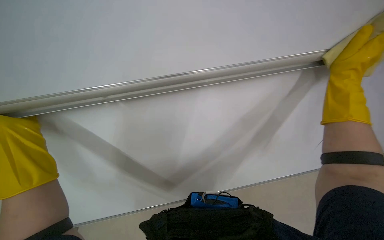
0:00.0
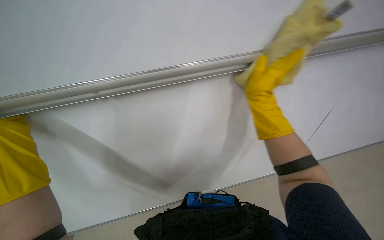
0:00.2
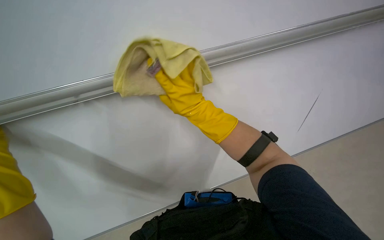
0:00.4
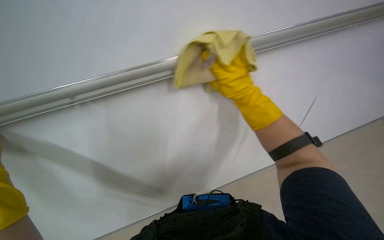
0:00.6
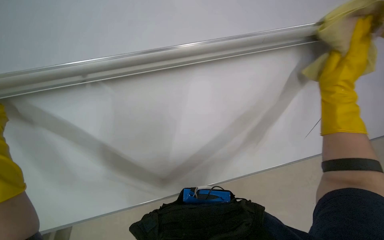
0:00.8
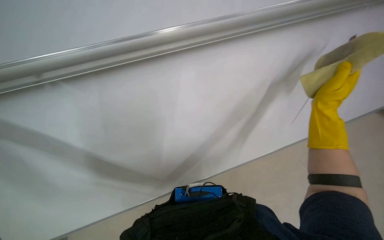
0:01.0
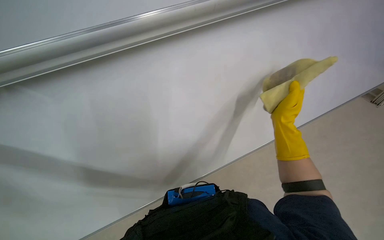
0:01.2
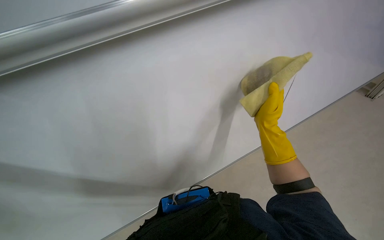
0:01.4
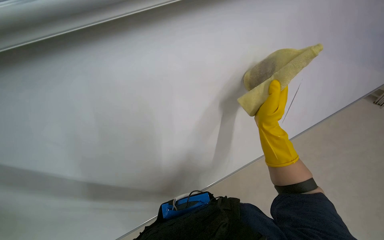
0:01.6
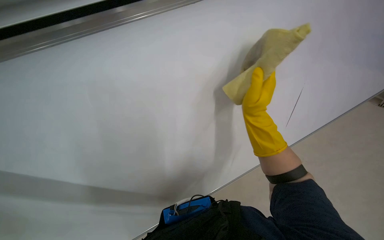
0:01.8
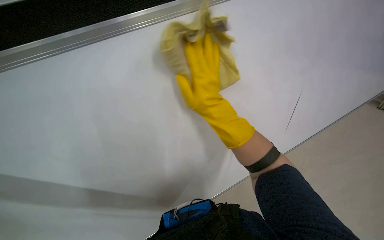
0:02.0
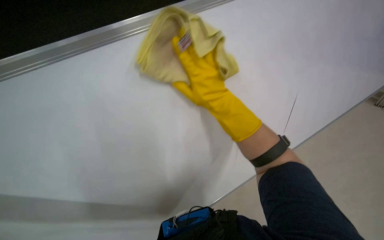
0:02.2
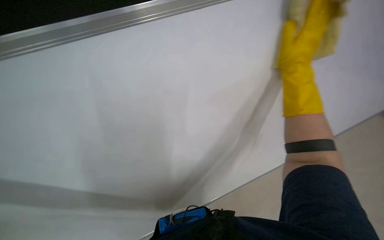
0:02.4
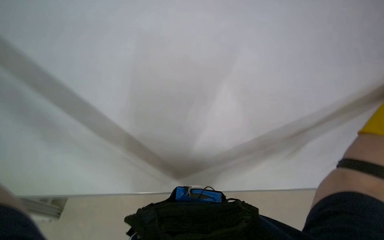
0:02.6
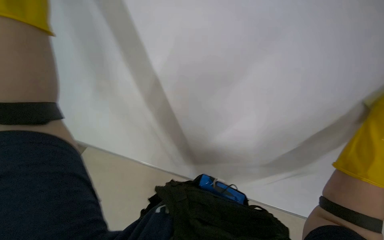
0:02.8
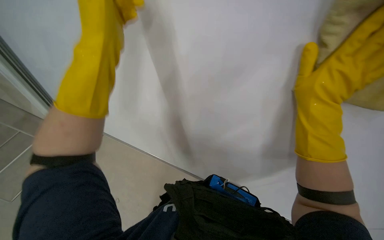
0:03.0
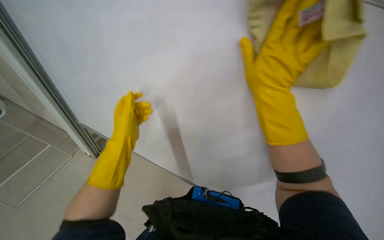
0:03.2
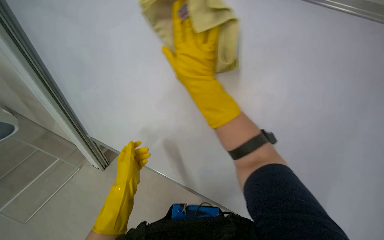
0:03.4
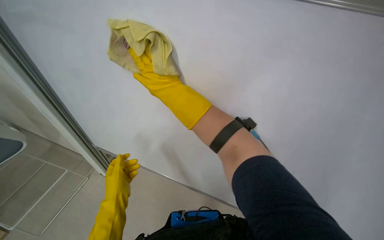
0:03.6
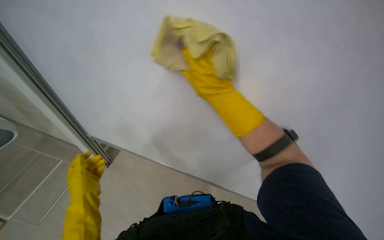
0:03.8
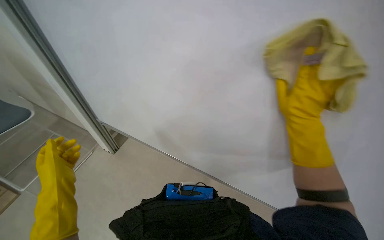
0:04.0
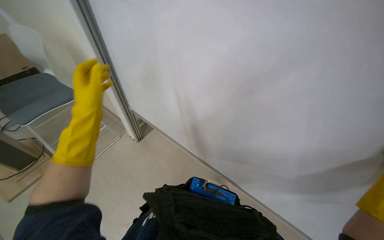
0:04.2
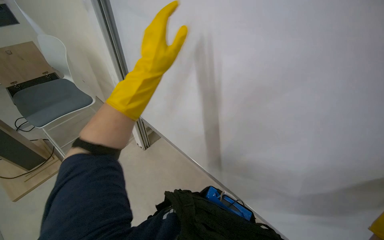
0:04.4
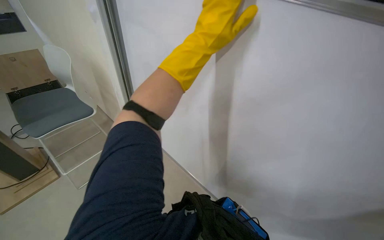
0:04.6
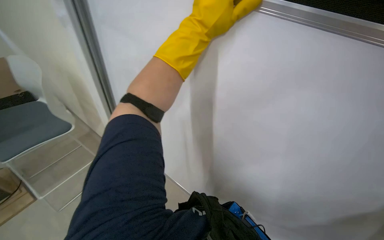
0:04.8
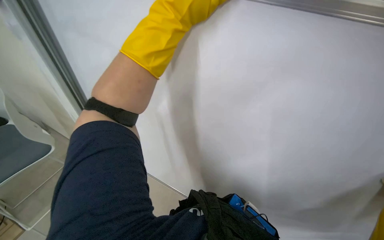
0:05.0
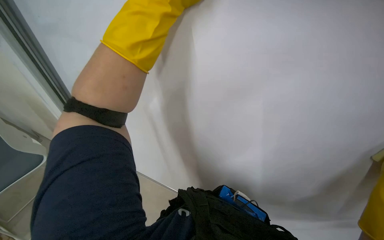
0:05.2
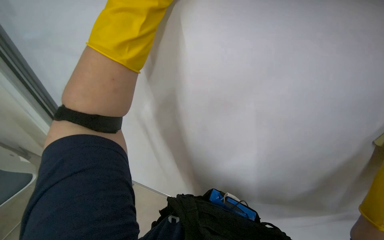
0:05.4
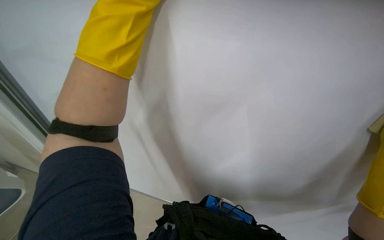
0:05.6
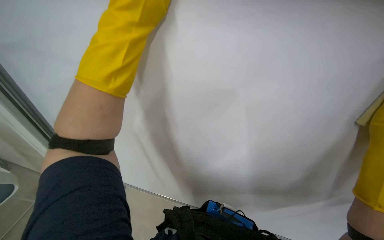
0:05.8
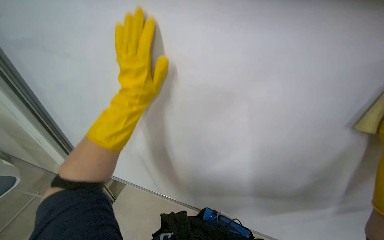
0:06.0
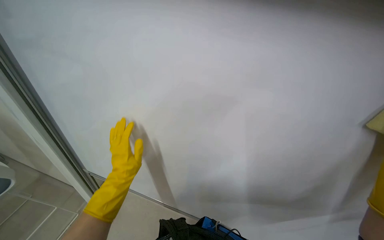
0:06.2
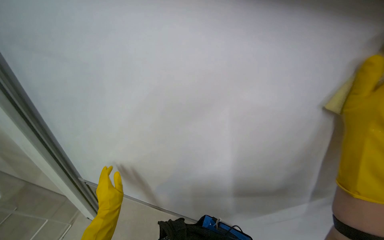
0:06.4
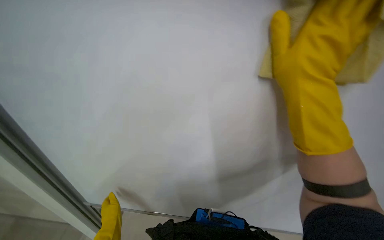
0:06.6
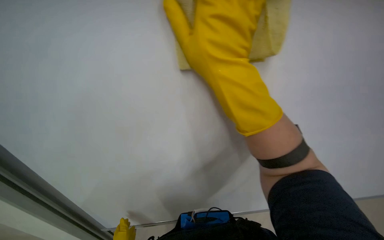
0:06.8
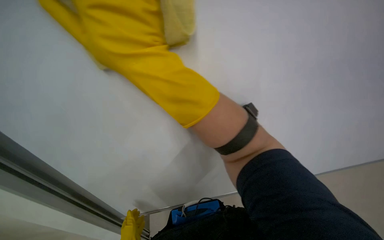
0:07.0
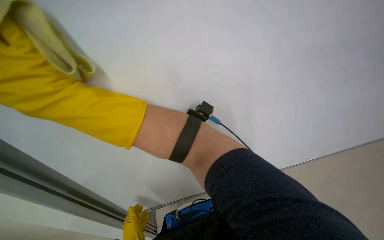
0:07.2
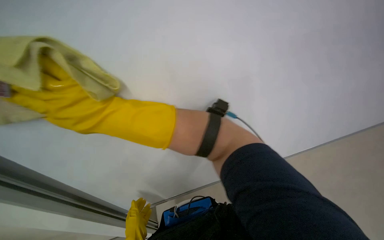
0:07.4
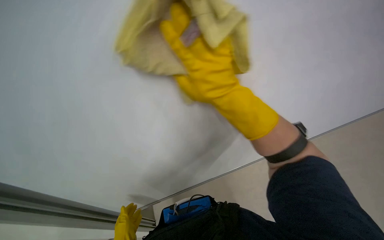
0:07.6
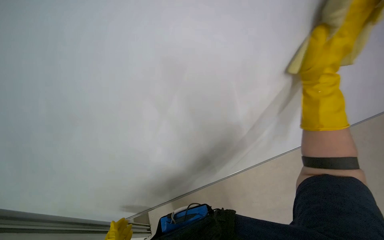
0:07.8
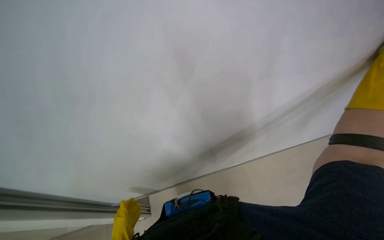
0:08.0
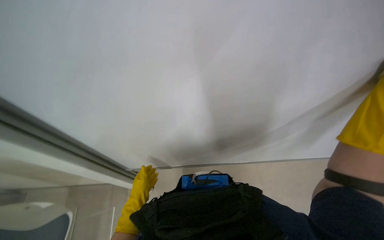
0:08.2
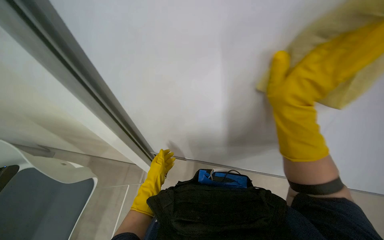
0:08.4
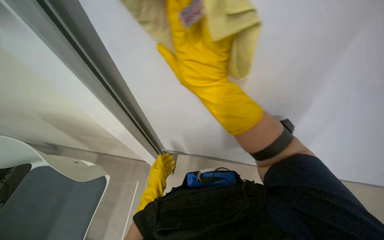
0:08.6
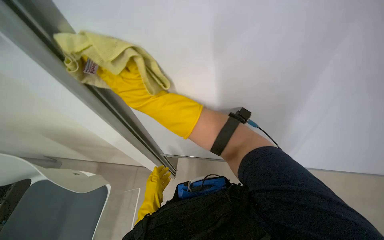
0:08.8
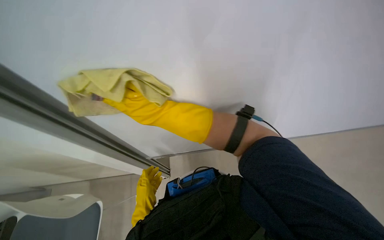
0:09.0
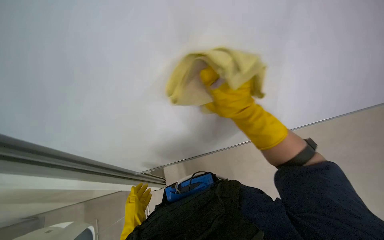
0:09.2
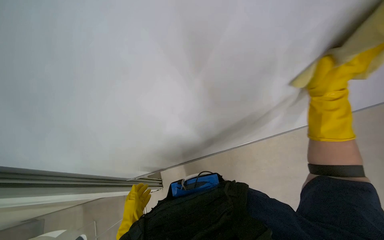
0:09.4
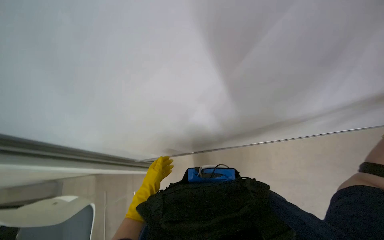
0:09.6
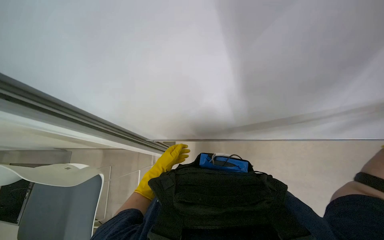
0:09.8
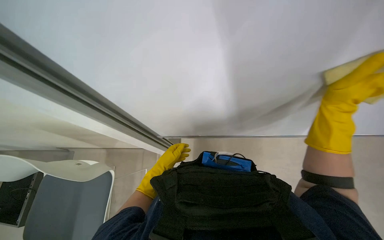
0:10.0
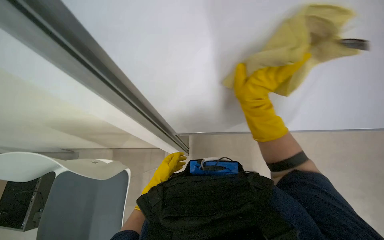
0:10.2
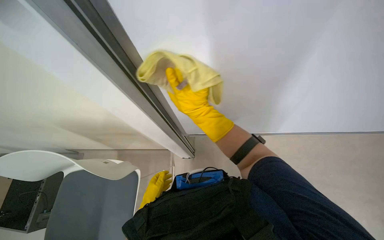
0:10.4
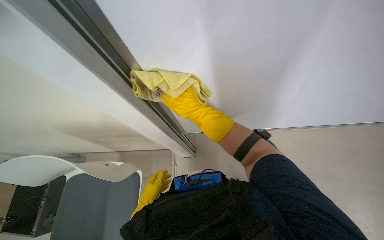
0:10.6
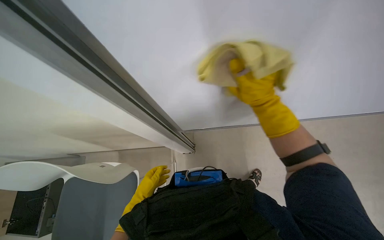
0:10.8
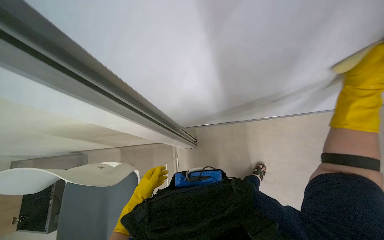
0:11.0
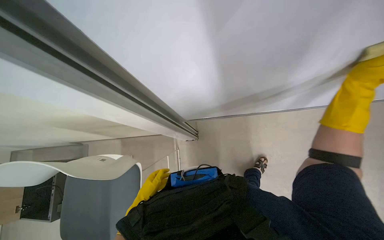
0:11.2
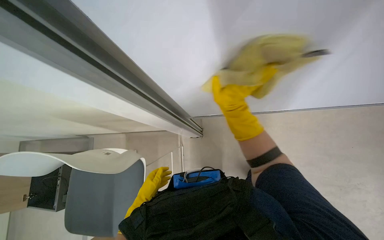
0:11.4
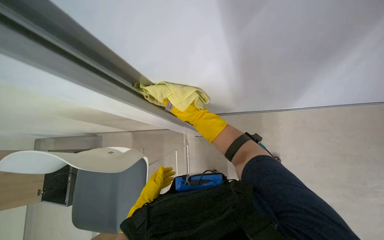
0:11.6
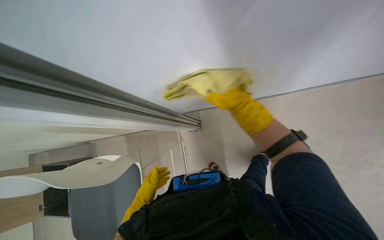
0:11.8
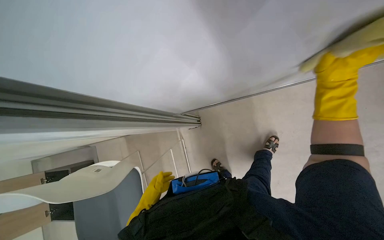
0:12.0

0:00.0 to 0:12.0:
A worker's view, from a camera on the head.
Job: wiping surfaces.
The whole recording: Cleaning whiteboard. The worker cleans a large white board with a yellow cloth while wearing gloves.
0:01.6 to 0:03.0: Everything in view rotates roughly 50 degrees clockwise.
0:03.0 to 0:04.4: The wearer looks roughly 25 degrees further upward.
0:04.4 to 0:06.0: The wearer looks approximately 25 degrees further to the right. The camera pitches upward, by about 15 degrees.
0:06.0 to 0:07.6: Everything in view rotates roughly 50 degrees counterclockwise.
0:07.6 to 0:09.0: The view tips downward by roughly 15 degrees.
0:10.4 to 0:12.0: The wearer looks approximately 15 degrees further downward.

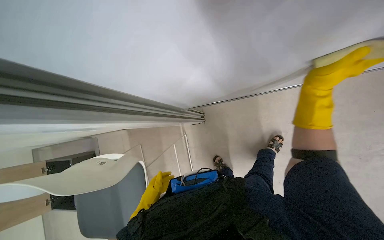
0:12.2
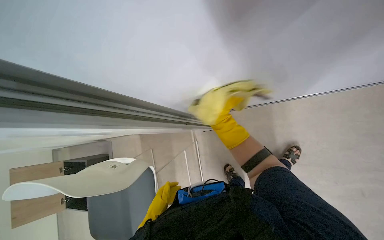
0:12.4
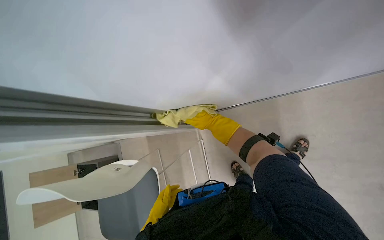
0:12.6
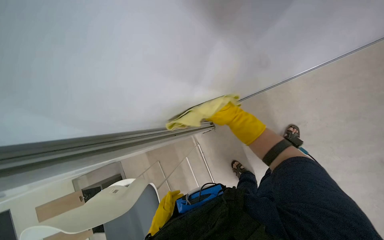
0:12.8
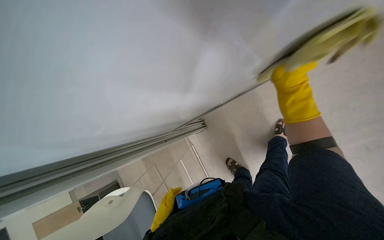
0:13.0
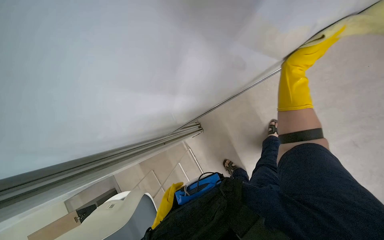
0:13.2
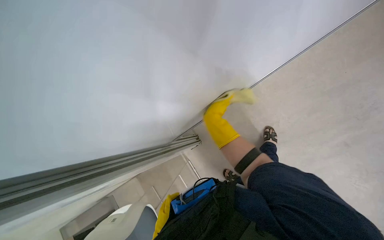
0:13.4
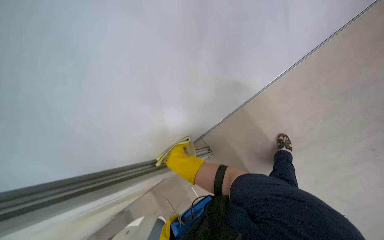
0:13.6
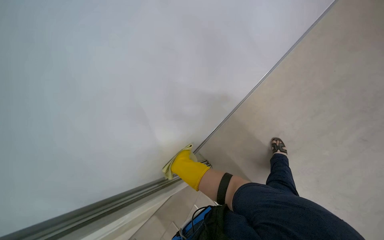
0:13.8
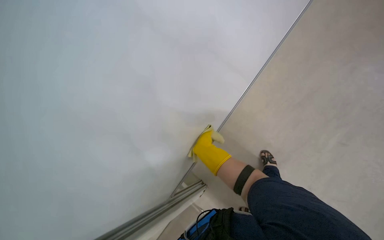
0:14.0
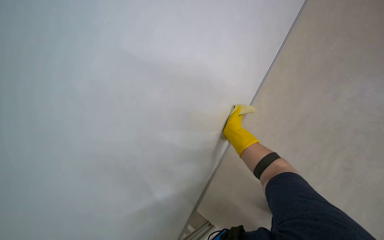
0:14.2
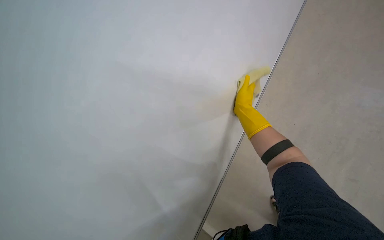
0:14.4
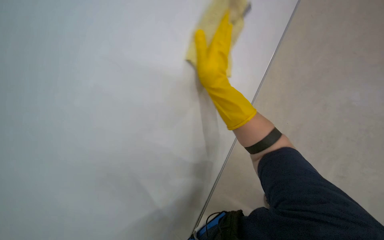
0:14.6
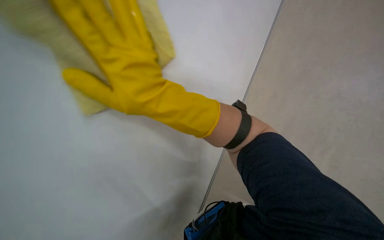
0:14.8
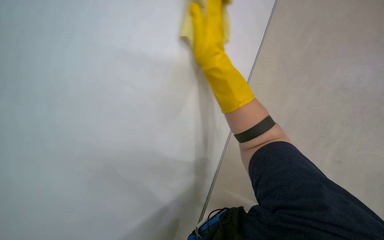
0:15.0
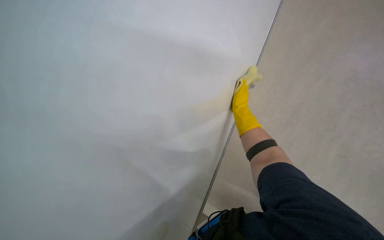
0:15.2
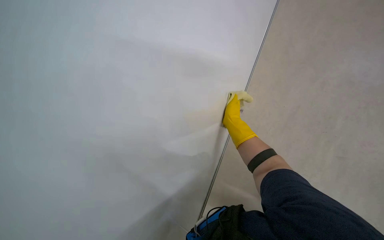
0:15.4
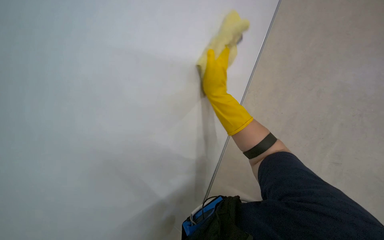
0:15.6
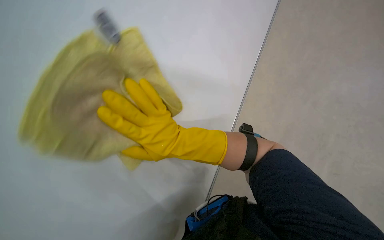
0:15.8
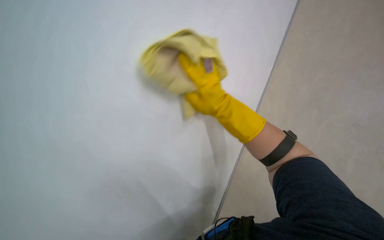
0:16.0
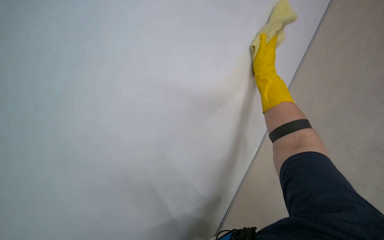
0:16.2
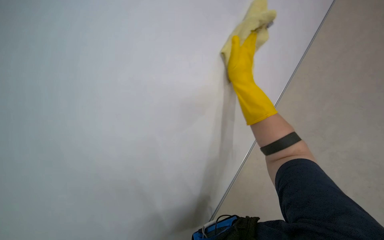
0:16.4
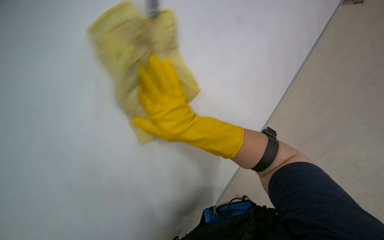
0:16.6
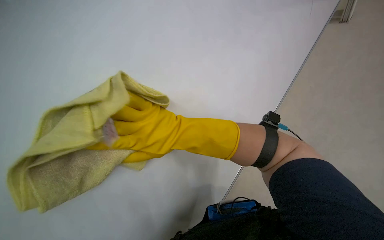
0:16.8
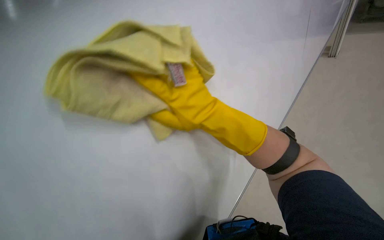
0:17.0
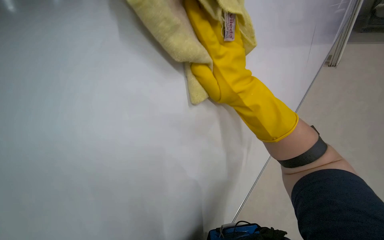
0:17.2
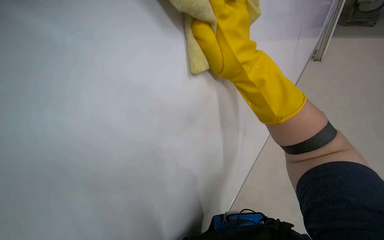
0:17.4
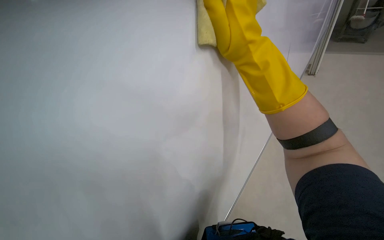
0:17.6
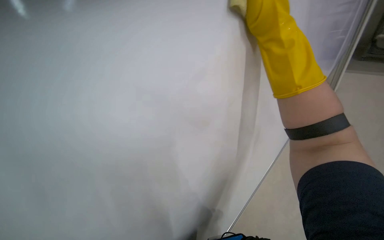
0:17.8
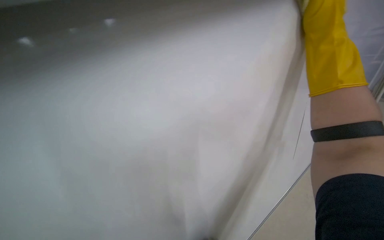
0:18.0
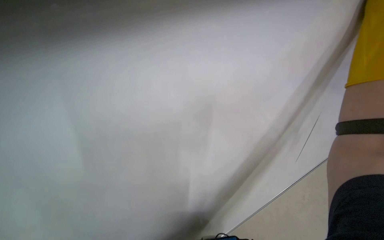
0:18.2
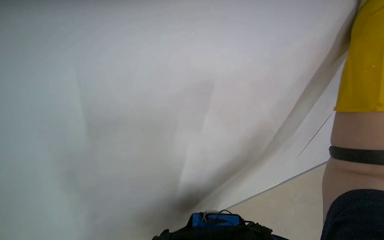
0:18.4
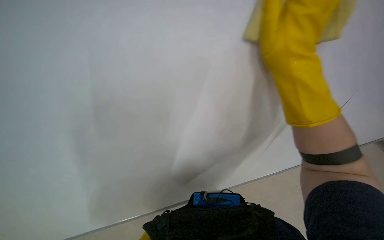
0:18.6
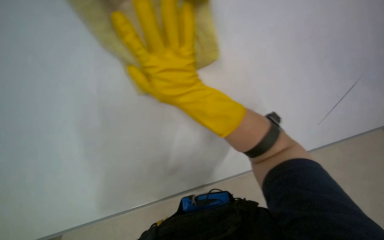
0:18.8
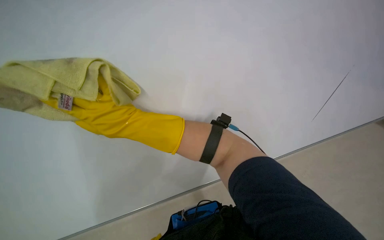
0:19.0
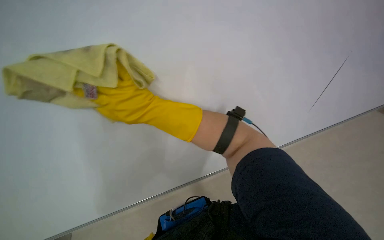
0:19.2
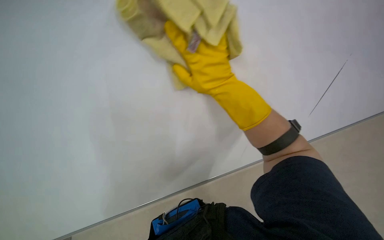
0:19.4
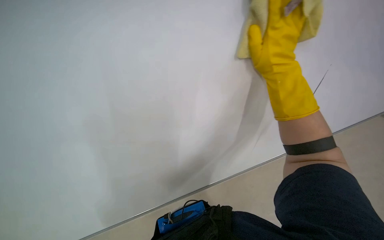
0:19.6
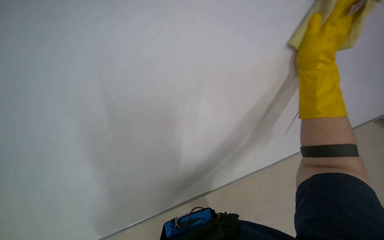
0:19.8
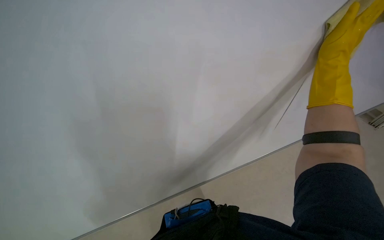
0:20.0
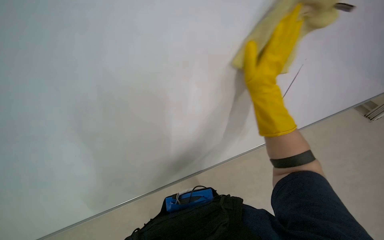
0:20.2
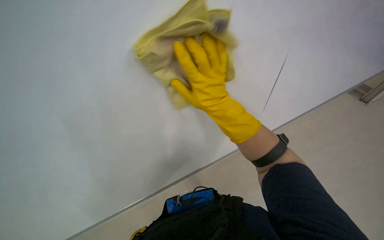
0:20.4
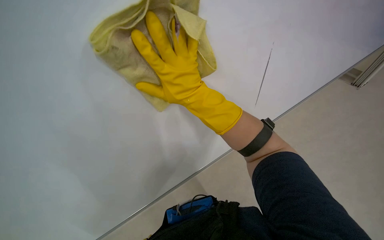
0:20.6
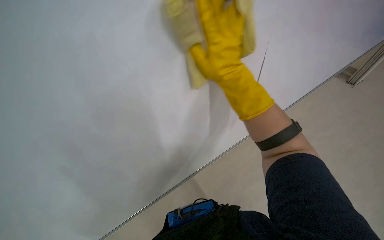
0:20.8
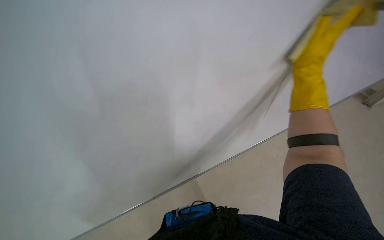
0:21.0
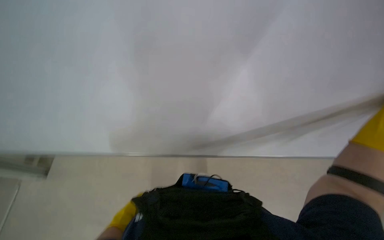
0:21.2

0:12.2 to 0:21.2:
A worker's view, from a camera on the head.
Job: wiping surfaces.
The whole recording: Cleaning whiteboard. The worker cleans a large white board with a yellow cloth while wearing gloves.
0:12.2 to 0:13.8: The view tilts approximately 20 degrees upward. The scene rotates counterclockwise by roughly 30 degrees.
0:13.8 to 0:15.2: The right hand is displaced up the picture by some 25 cm.
0:16.6 to 0:18.2: The scene turns approximately 35 degrees clockwise in the picture.
0:18.2 to 0:19.8: The head turns to the left by approximately 20 degrees. The wearer looks about 15 degrees further downward.
0:19.8 to 0:21.2: The view tips downward by approximately 20 degrees. Everything in view rotates about 35 degrees clockwise.
